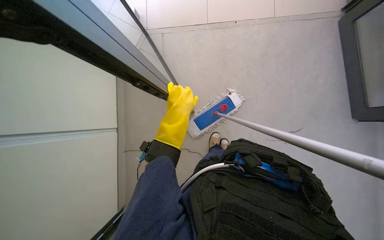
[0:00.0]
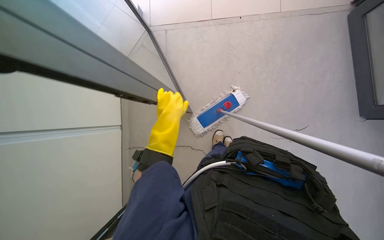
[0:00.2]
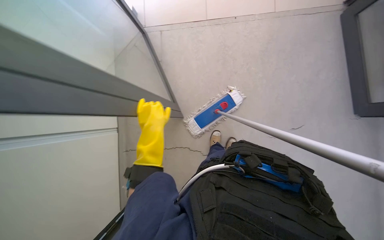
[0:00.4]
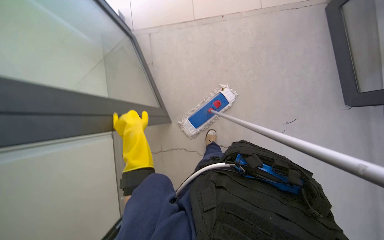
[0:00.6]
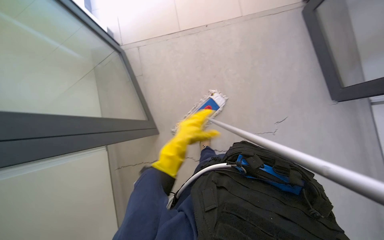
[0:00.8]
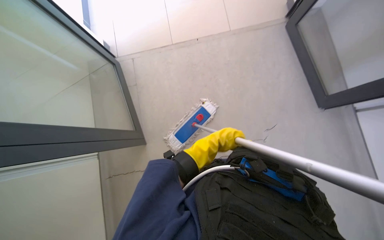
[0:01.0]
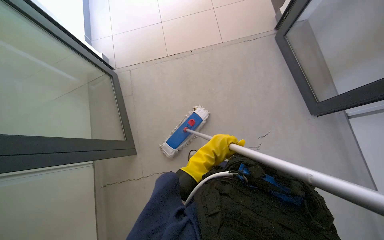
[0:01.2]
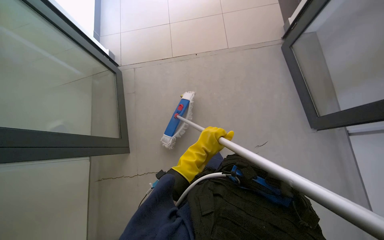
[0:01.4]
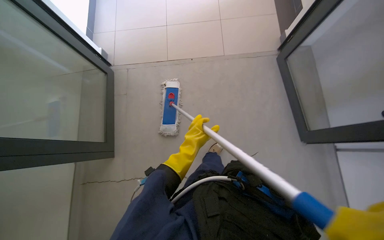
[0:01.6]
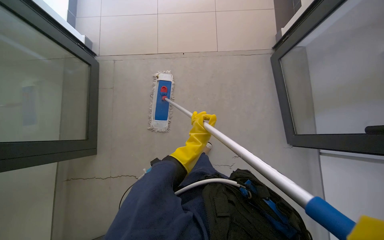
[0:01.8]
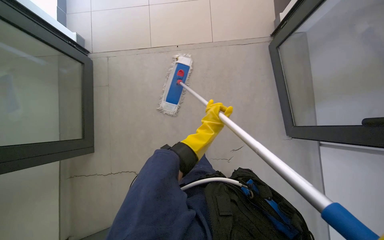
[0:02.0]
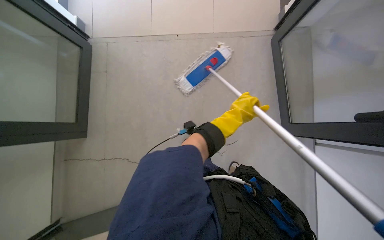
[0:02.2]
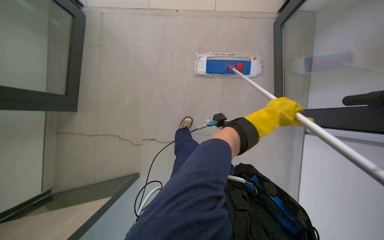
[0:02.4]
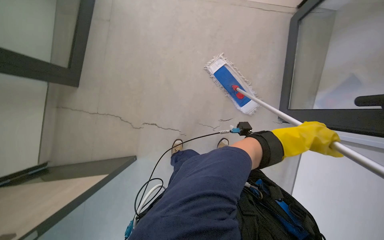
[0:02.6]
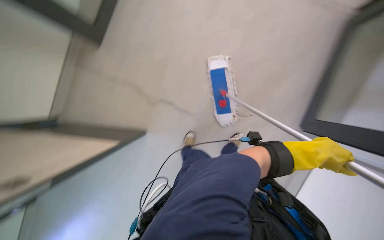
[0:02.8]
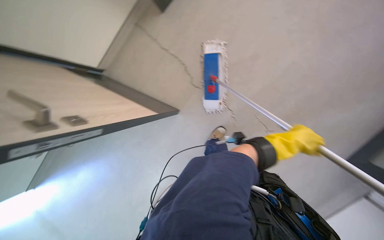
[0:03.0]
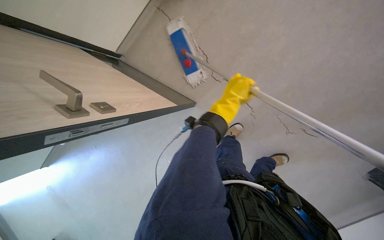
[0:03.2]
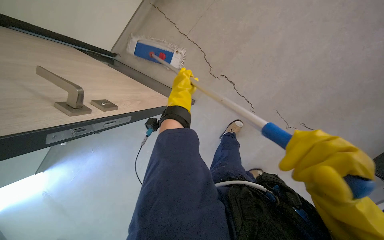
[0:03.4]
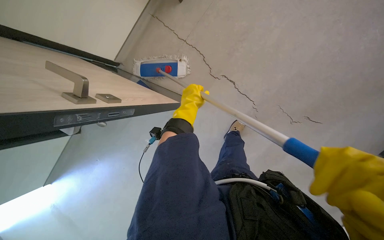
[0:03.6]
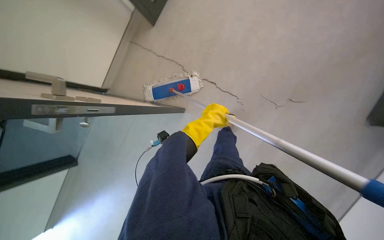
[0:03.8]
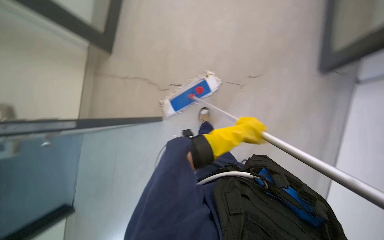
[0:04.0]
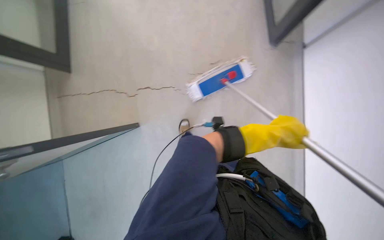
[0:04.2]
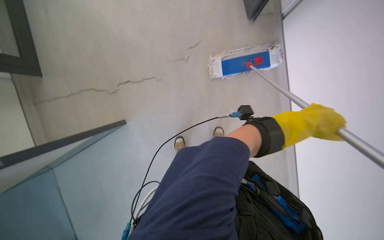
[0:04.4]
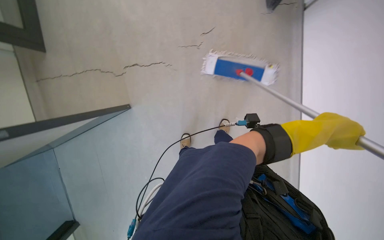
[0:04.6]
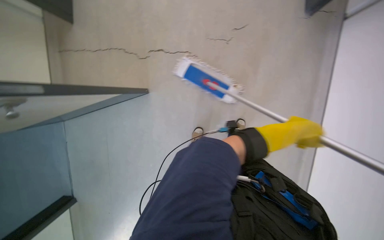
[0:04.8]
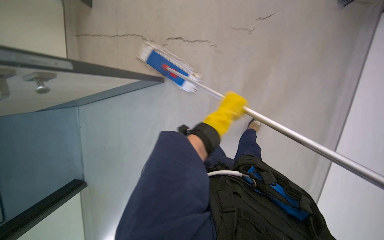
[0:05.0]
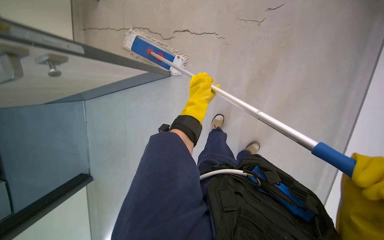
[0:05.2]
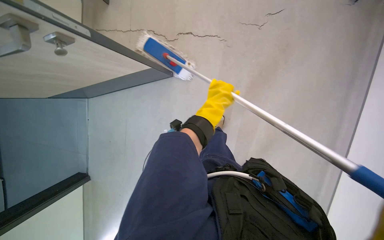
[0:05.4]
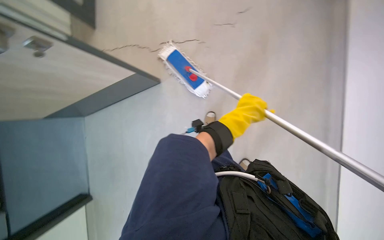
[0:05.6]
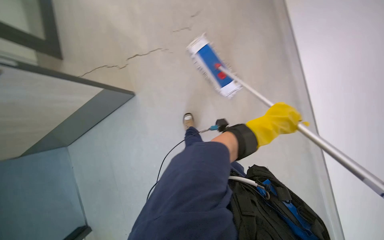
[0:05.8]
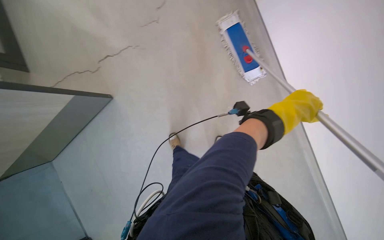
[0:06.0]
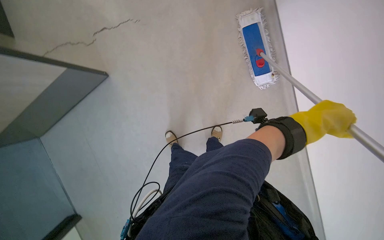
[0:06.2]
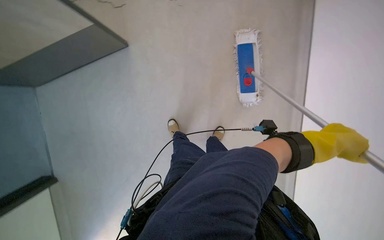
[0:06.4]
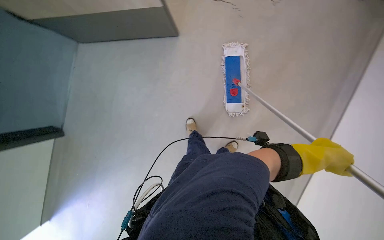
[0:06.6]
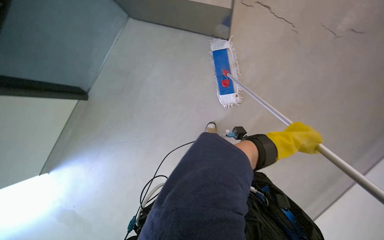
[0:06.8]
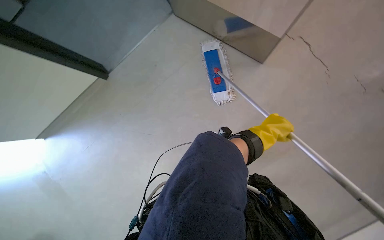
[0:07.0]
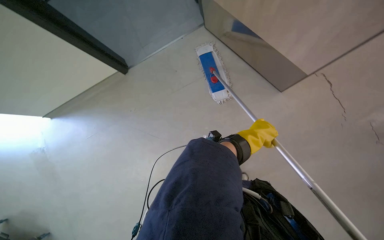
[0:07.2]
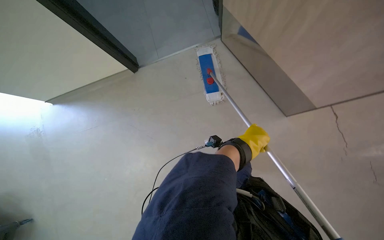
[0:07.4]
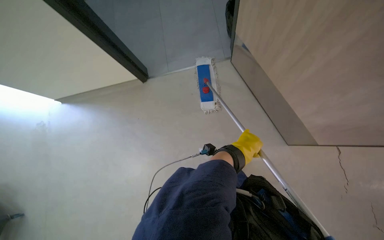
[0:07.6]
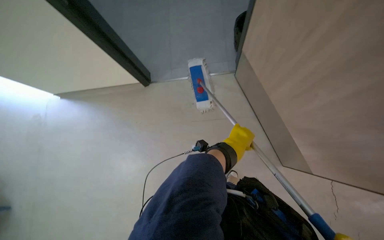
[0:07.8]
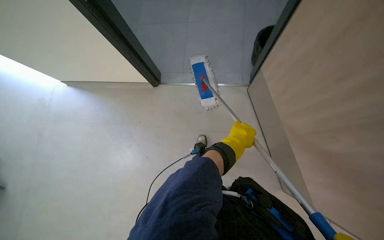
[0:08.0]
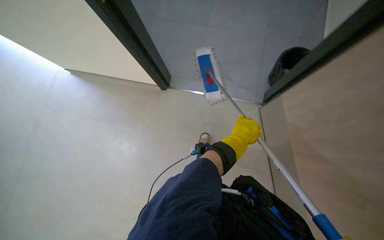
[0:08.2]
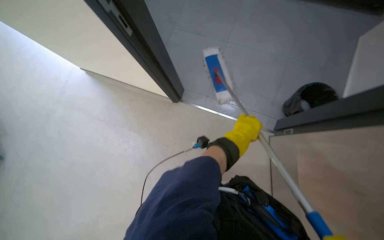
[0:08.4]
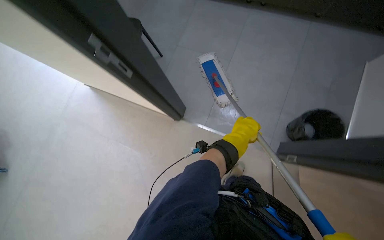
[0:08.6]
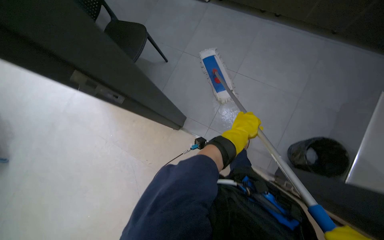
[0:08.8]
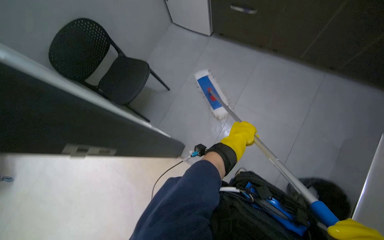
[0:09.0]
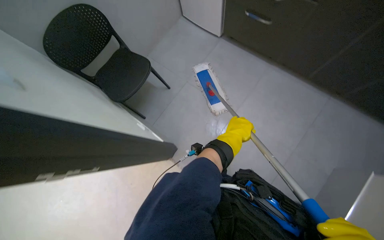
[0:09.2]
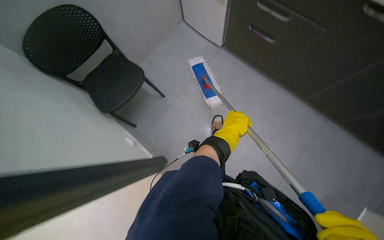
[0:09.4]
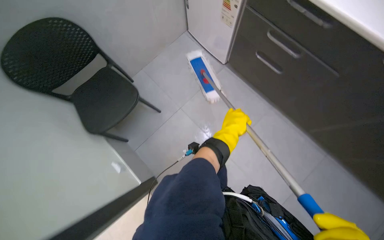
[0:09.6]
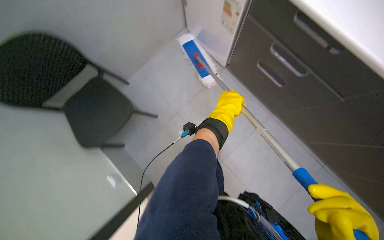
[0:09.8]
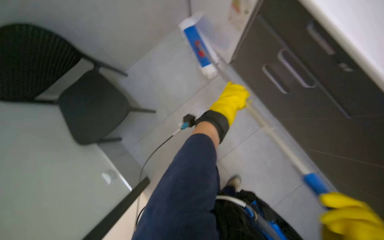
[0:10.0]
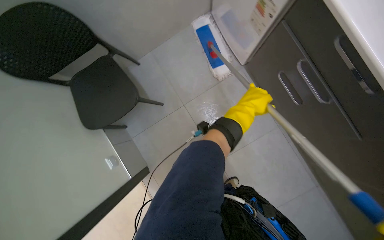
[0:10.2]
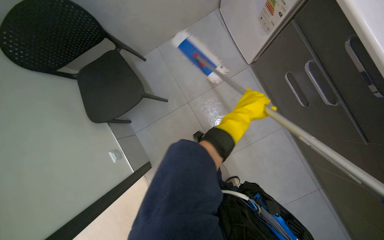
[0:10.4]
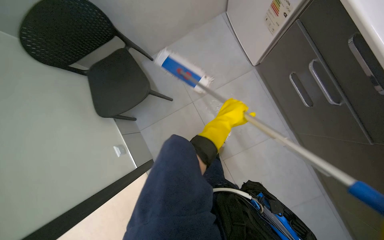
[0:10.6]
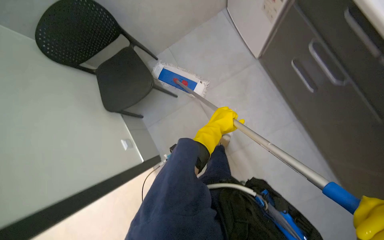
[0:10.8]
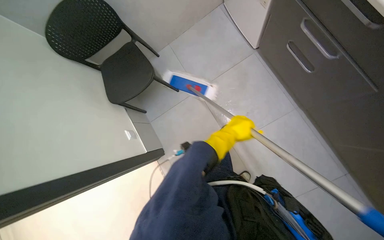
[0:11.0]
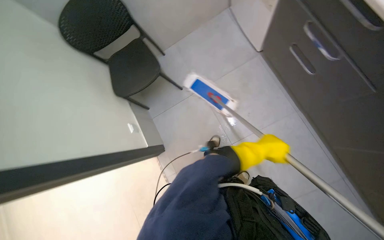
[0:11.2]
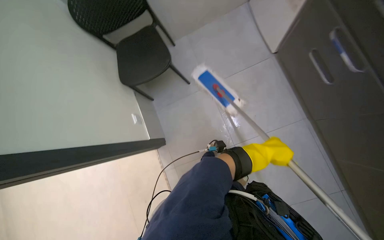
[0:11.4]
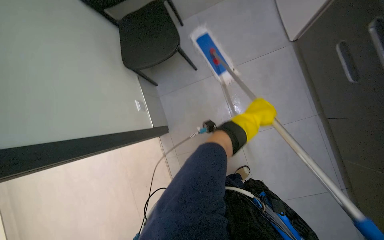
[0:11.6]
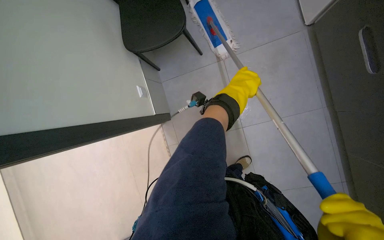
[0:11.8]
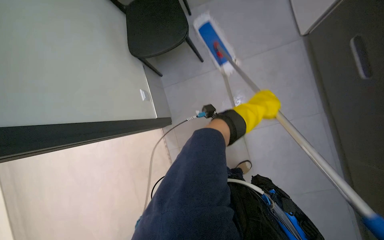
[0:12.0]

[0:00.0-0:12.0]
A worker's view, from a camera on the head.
Job: mopping floor.
The whole recording: Mopping office floor. Mops the office floor, moving around furniture and along the walls.
0:00.0 to 0:01.6: The view tips upward by some 15 degrees. The left hand is displaced farther from the camera by some 10 cm, and goes to the left and returns, roughly 10 cm each way.
0:01.6 to 0:03.0: The wearer moves about 40 cm.
0:03.0 to 0:04.4: The left hand reaches approximately 50 cm to the left, then returns.
0:04.4 to 0:06.0: The left hand travels farther from the camera by some 15 cm, and travels to the left and back again, some 35 cm each way.
0:06.0 to 0:07.6: The left hand heads to the left, covering roughly 10 cm.
0:09.0 to 0:10.4: The wearer moves some 70 cm. The view tips downward by some 20 degrees. The scene rotates clockwise by approximately 25 degrees.
0:10.4 to 0:12.0: The wearer looks roughly 20 degrees further to the left. The left hand moves about 30 cm down the picture and comes back.

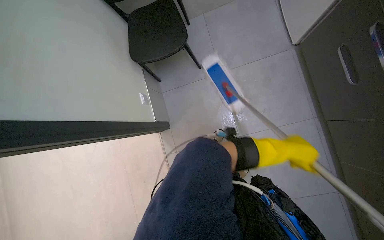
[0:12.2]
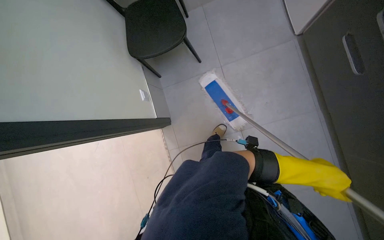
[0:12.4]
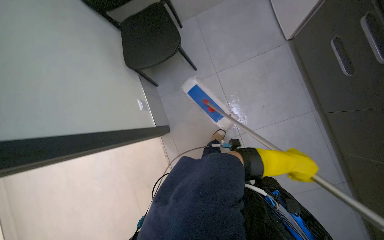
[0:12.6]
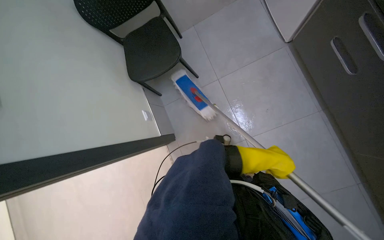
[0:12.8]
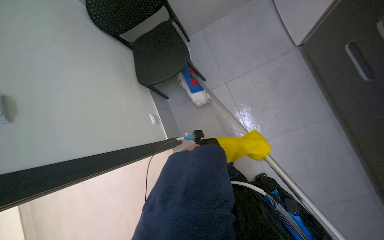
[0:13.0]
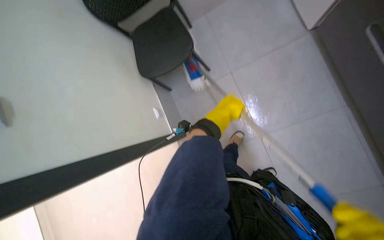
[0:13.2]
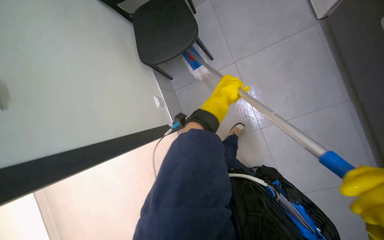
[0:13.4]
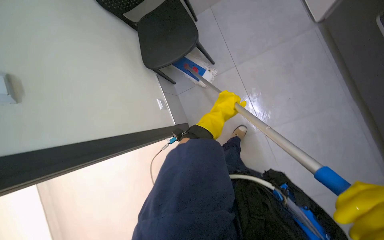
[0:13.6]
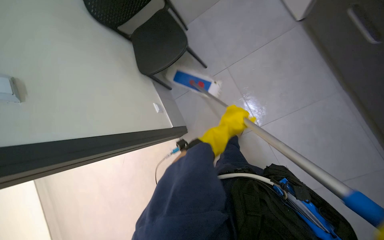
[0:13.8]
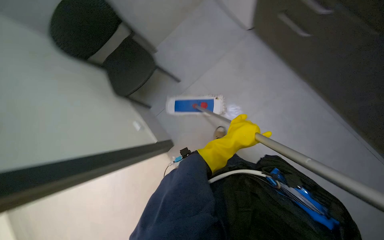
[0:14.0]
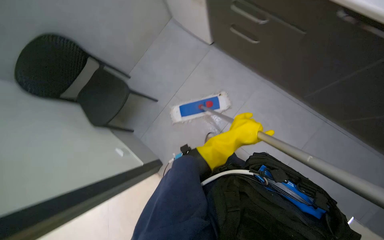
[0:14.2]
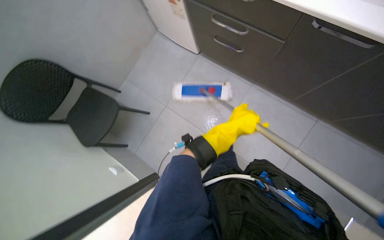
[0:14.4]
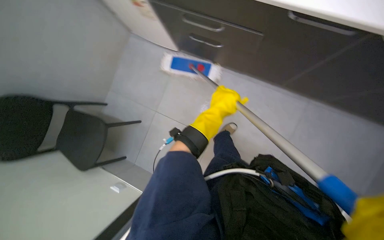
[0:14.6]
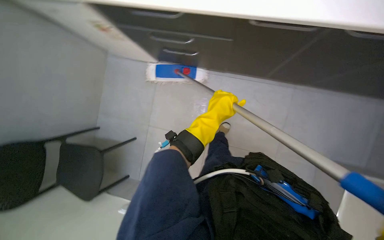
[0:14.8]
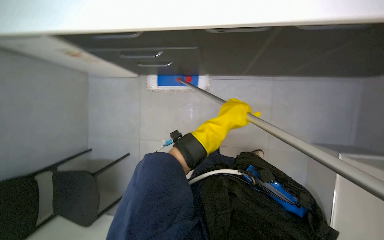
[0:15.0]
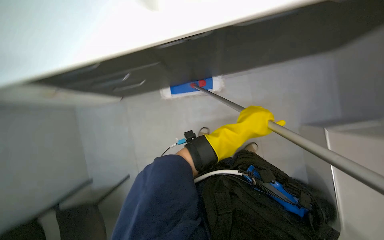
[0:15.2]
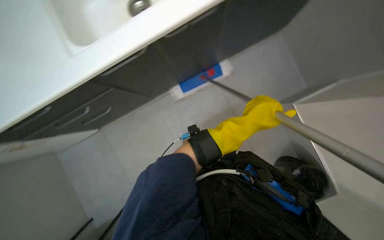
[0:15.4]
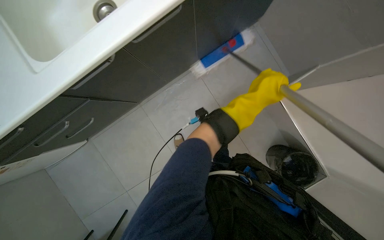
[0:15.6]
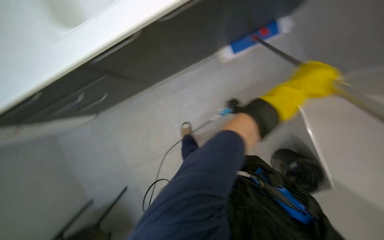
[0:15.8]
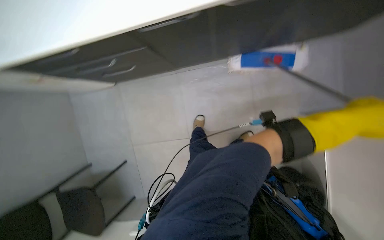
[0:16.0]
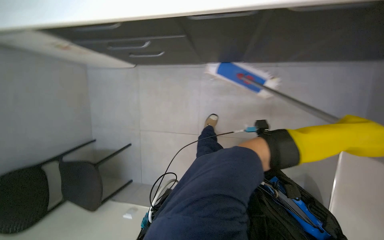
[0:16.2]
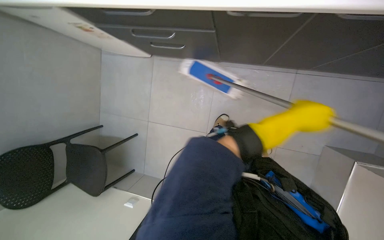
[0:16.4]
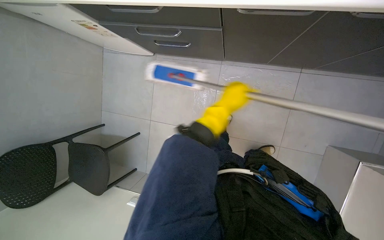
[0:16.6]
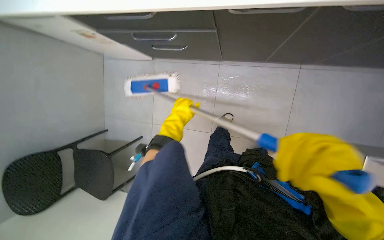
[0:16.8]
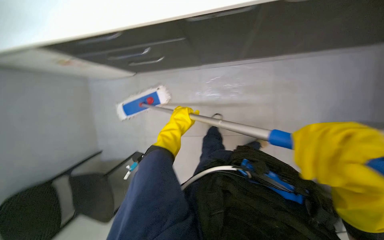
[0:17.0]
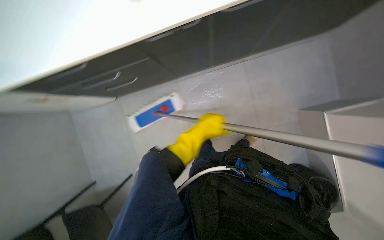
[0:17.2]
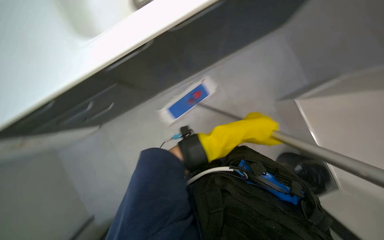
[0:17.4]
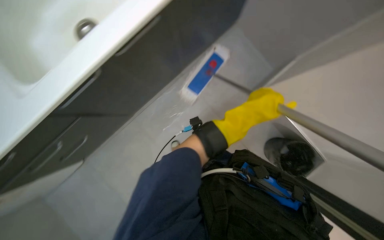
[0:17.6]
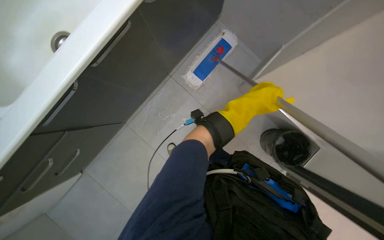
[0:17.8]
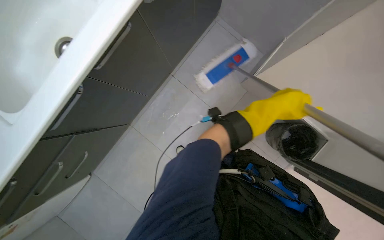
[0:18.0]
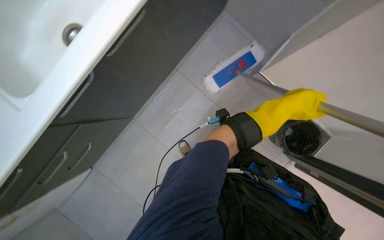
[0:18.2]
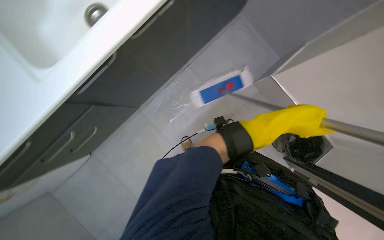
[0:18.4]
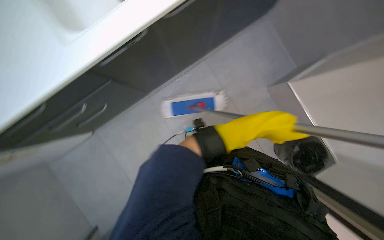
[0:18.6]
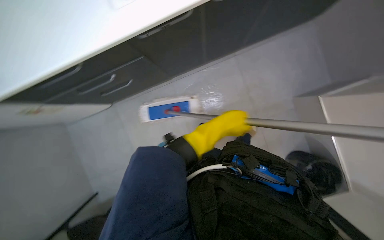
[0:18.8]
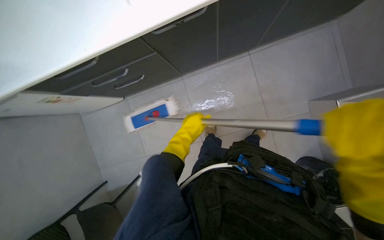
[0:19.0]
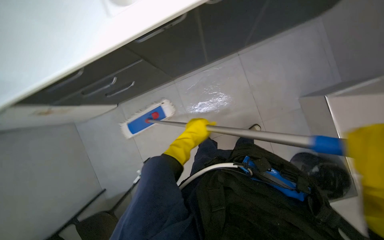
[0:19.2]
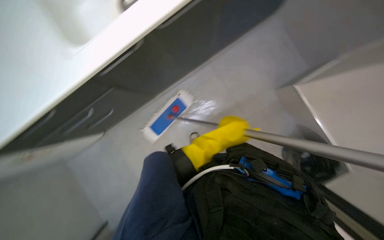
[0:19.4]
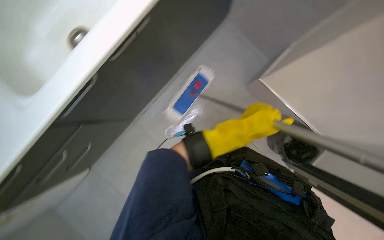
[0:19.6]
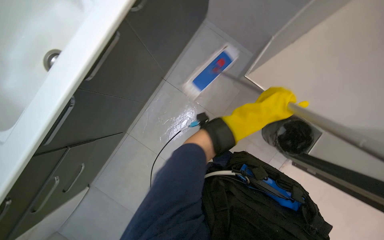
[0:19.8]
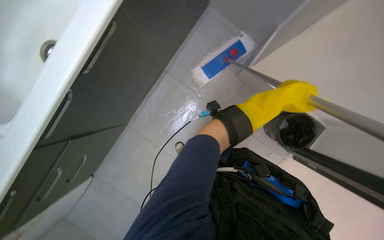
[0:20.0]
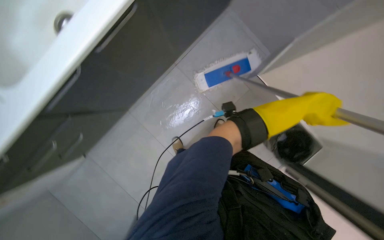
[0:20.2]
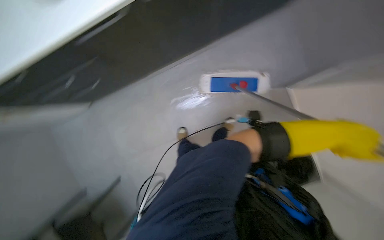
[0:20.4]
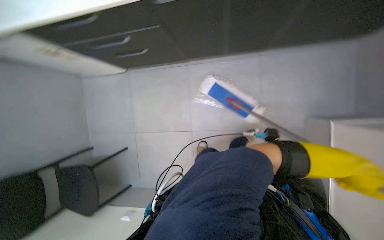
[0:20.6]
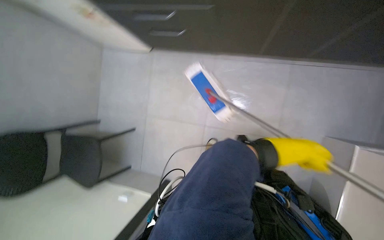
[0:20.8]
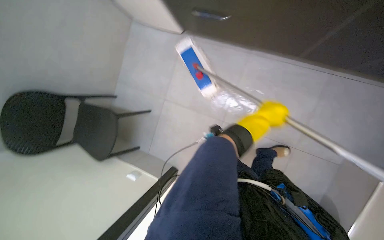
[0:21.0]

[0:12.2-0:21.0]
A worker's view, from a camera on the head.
Job: mopping floor.
The whole recording: Mopping office floor. Mops the office floor, moving around furniture and along the walls.
0:12.2 to 0:13.6: The left hand goes roughly 30 cm to the left.
0:13.6 to 0:15.2: The head rotates roughly 65 degrees to the right. The camera pitches upward, by approximately 20 degrees.
0:15.2 to 0:16.6: The left hand travels to the right and back again, about 20 cm each way.
0:16.6 to 0:18.0: The left hand is displaced to the right by roughly 15 cm.
0:18.0 to 0:19.6: The left hand goes to the left and returns, some 25 cm each way.
0:19.6 to 0:21.0: The scene rotates clockwise by roughly 45 degrees. The left hand shifts some 10 cm farther from the camera, and reaches approximately 20 cm to the right, then returns.
